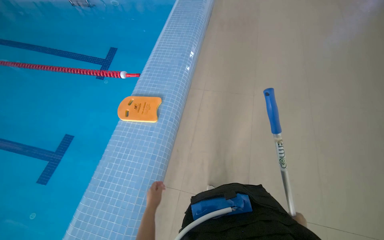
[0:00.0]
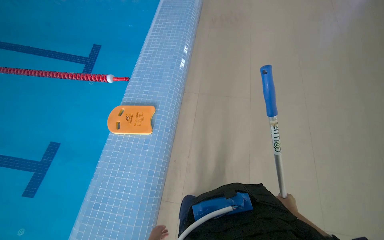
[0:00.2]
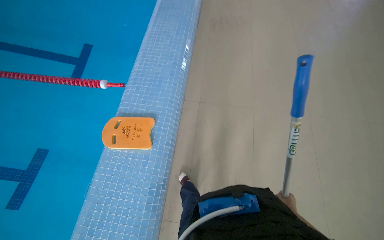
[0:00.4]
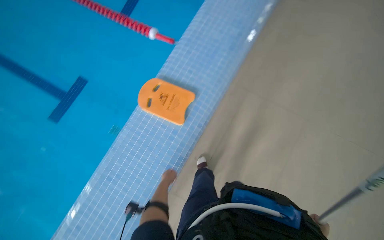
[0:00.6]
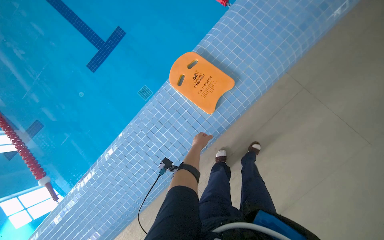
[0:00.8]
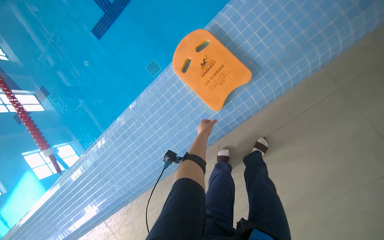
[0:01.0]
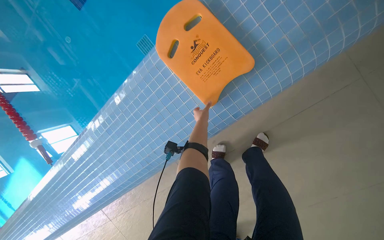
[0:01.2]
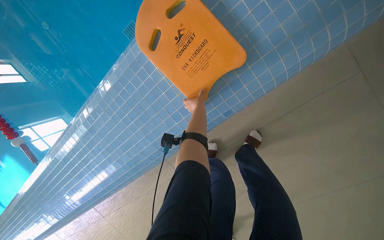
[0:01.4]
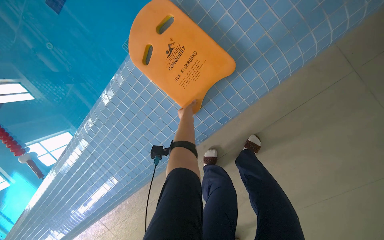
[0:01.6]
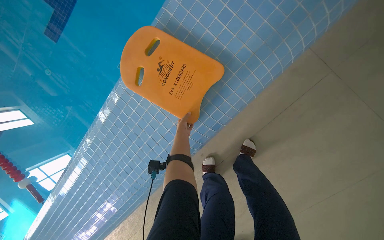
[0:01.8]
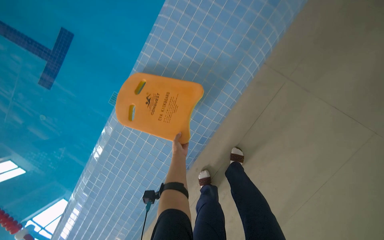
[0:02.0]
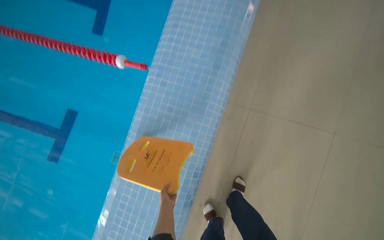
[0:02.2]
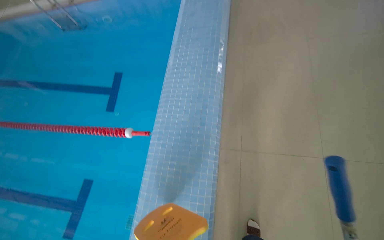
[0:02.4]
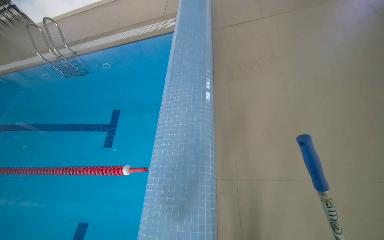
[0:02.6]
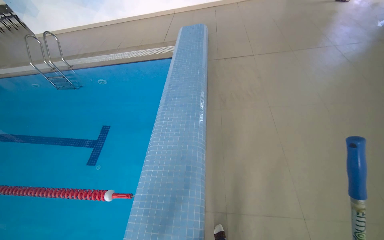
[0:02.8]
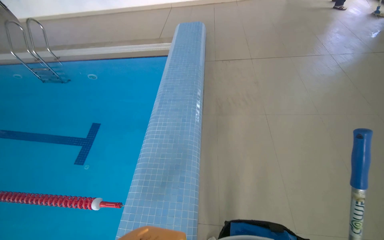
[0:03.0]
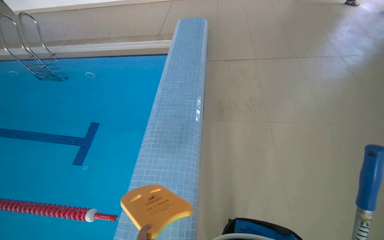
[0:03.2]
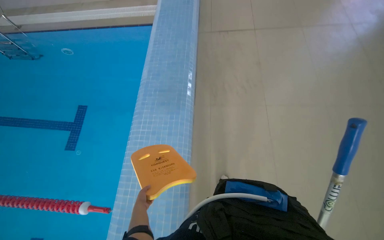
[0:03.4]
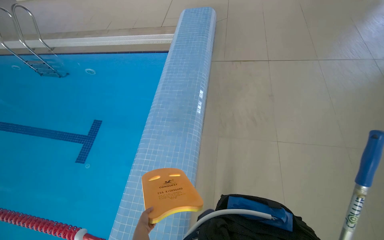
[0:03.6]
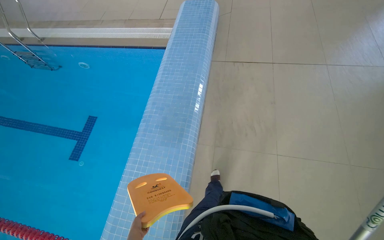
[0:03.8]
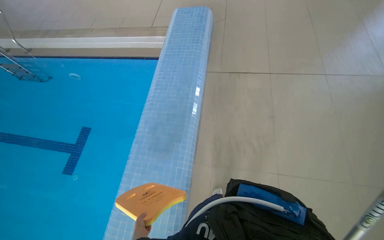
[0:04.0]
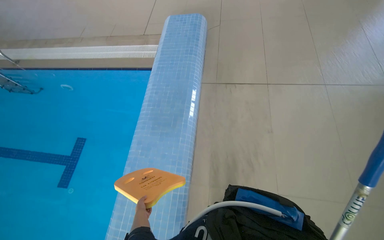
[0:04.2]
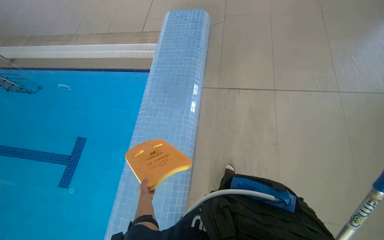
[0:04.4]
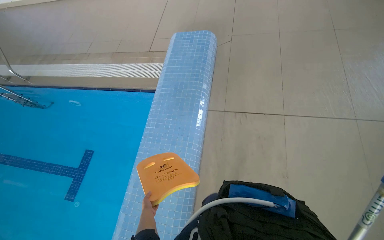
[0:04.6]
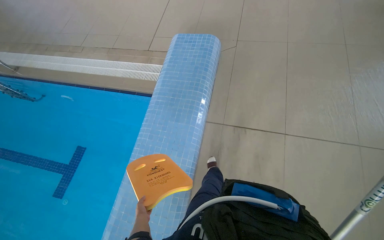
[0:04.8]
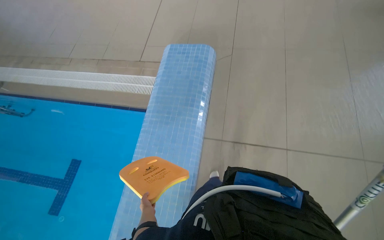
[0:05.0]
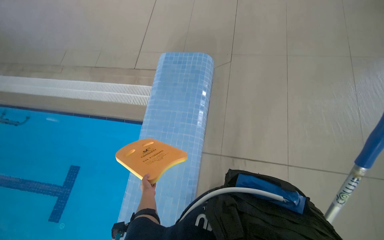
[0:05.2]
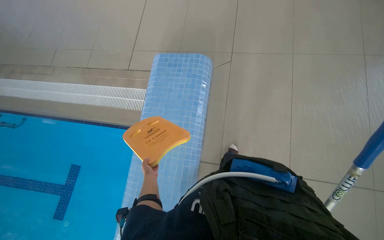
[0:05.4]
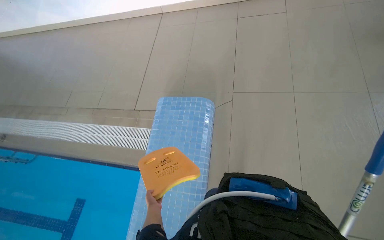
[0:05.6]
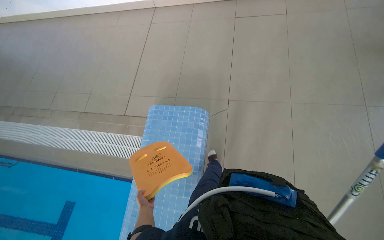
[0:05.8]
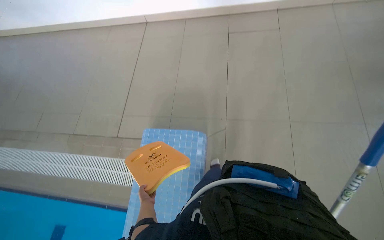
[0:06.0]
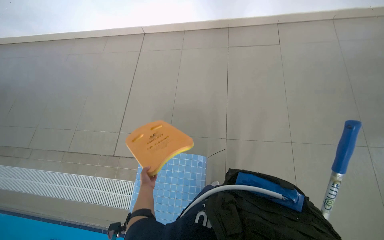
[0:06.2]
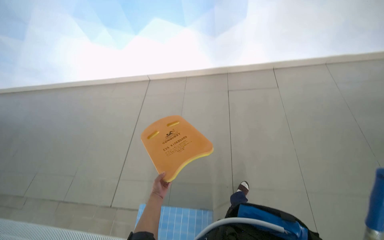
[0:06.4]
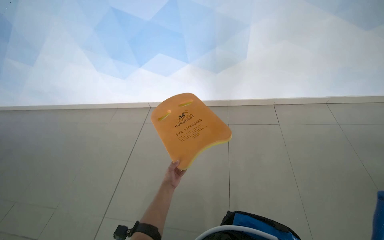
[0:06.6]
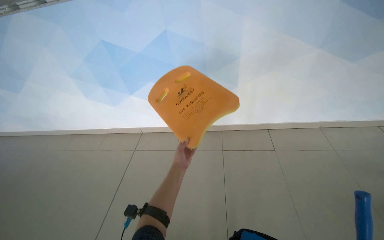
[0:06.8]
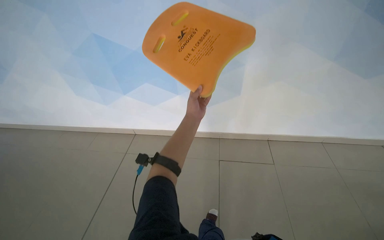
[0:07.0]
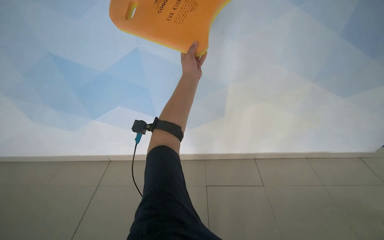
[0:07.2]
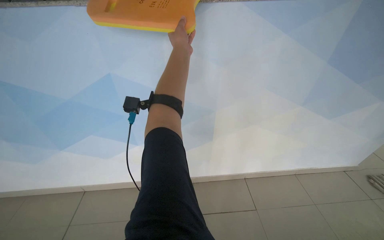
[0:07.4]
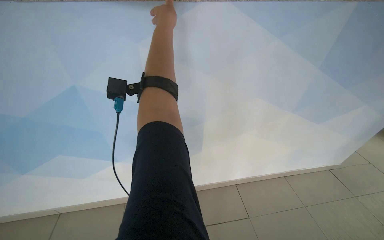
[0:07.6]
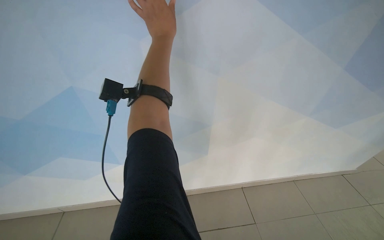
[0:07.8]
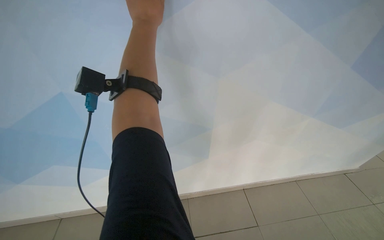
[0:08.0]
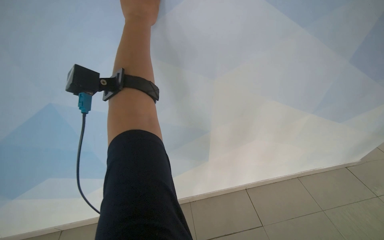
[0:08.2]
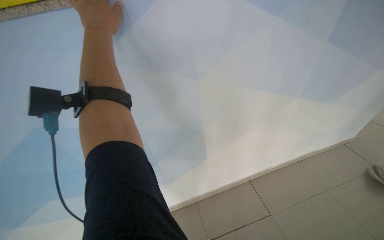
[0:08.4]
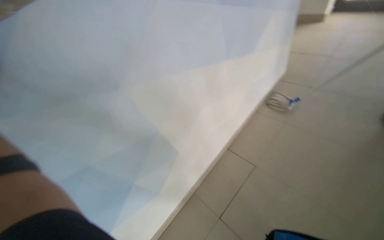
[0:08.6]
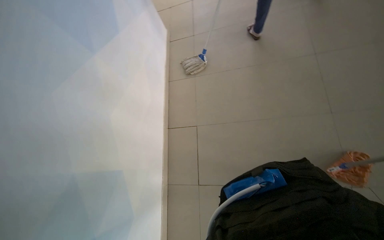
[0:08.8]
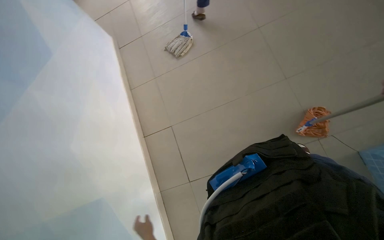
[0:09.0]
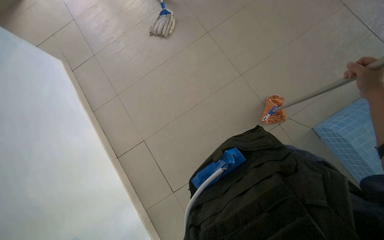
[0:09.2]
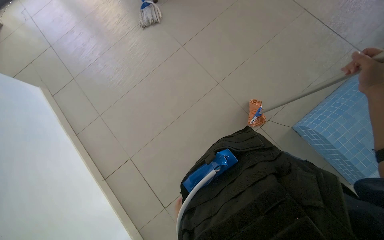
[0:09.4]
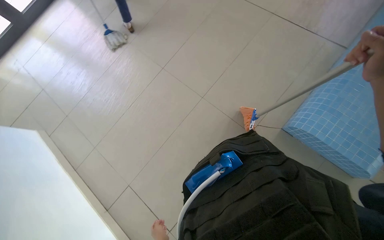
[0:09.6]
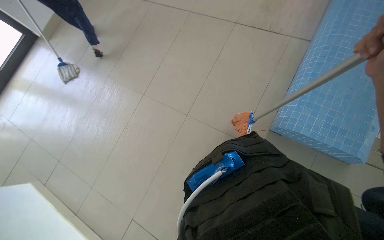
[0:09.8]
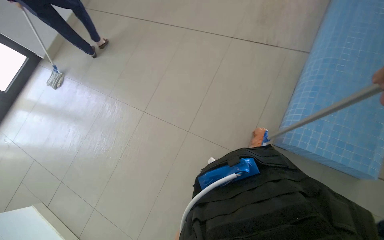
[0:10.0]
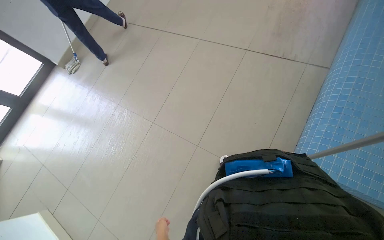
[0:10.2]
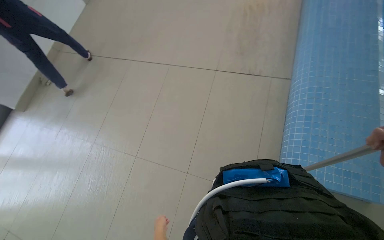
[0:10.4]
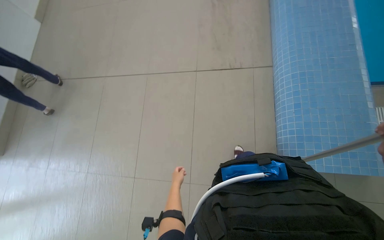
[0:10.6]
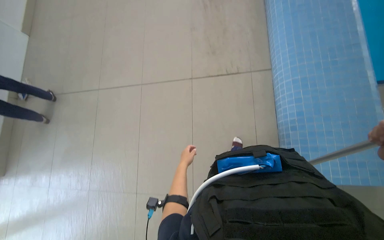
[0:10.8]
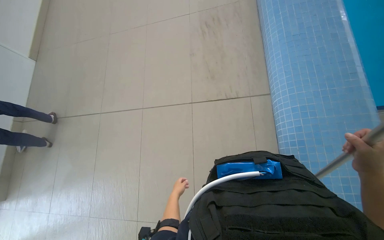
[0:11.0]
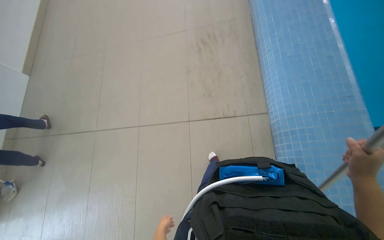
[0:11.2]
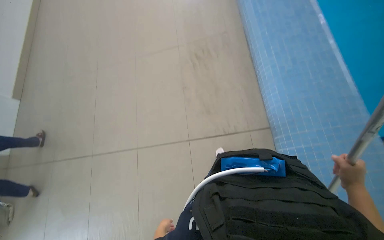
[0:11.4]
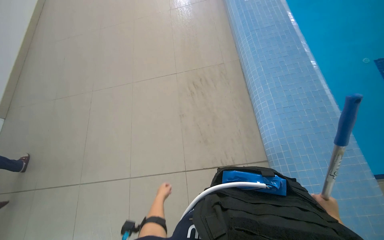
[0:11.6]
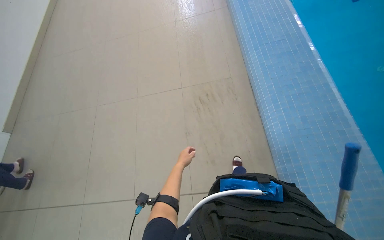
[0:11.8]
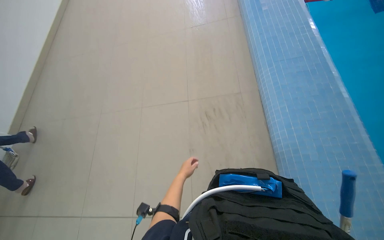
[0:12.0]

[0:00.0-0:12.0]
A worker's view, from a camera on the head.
Job: mopping floor.
The whole recording: Mopping pool deck. The worker dips and wrings a mop, then mops the tiled floor around the swimming pool, and wrings the mop again.
0:00.0 to 0:01.6: The camera travels approximately 1 m. The head turns to the left by about 30 degrees. The wearer looks approximately 40 degrees further downward.
0:01.6 to 0:03.0: The camera is carried approximately 70 cm. The view tips upward by some 65 degrees. The scene rotates counterclockwise by some 40 degrees.
0:03.0 to 0:04.4: The wearer moves some 1 m.
0:06.0 to 0:07.6: The left hand heads up the picture, covering roughly 50 cm.
0:09.0 to 0:10.4: The wearer looks approximately 55 degrees further to the right. The view tilts roughly 30 degrees upward.

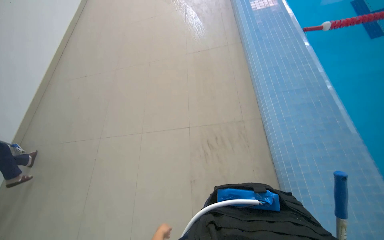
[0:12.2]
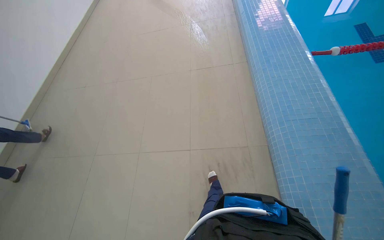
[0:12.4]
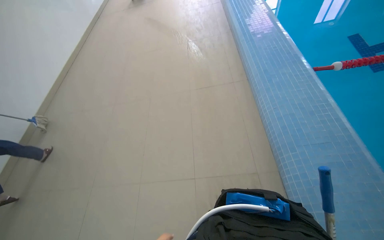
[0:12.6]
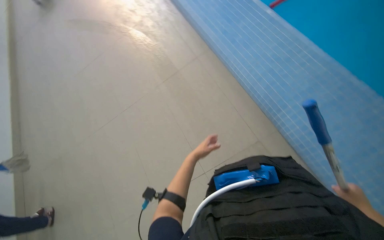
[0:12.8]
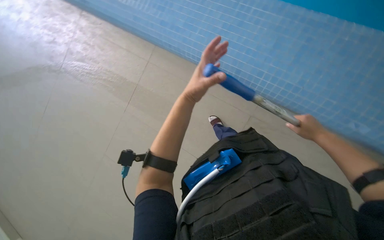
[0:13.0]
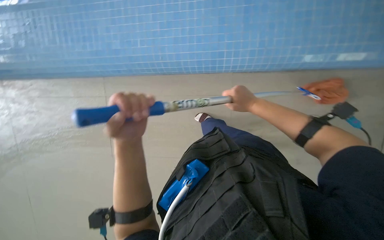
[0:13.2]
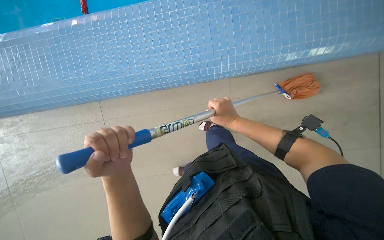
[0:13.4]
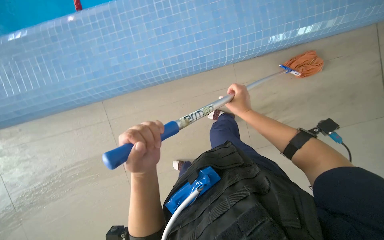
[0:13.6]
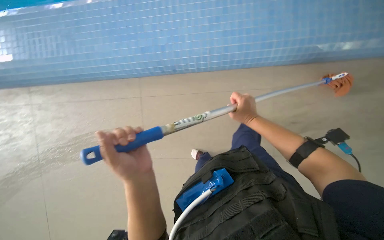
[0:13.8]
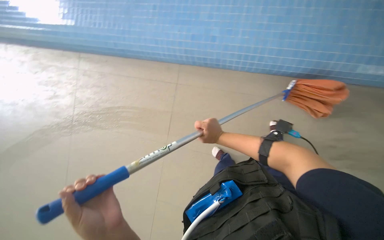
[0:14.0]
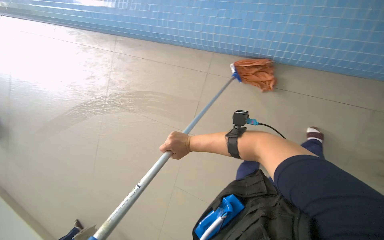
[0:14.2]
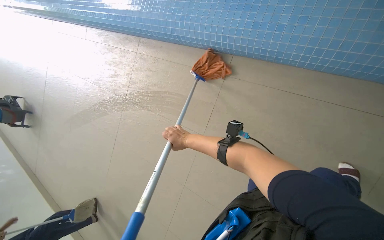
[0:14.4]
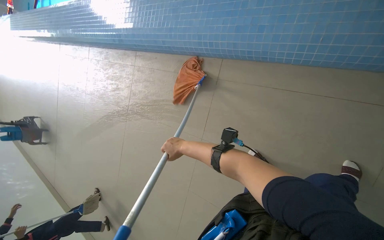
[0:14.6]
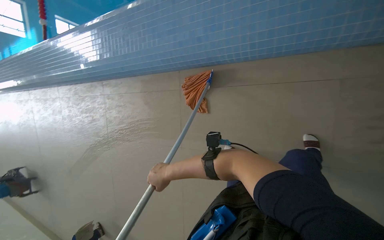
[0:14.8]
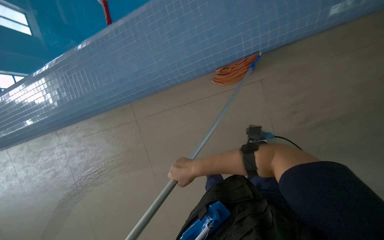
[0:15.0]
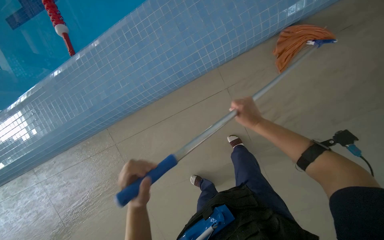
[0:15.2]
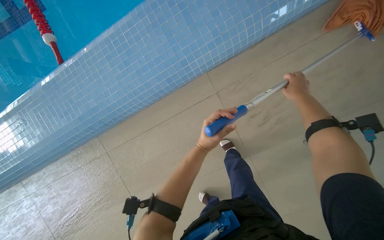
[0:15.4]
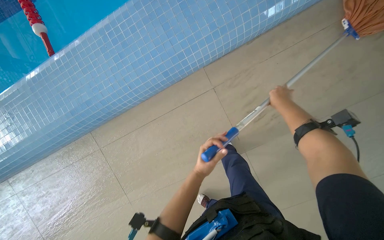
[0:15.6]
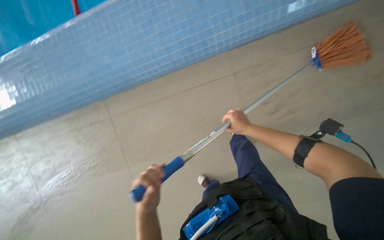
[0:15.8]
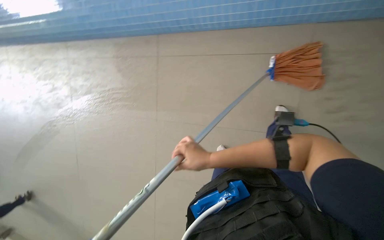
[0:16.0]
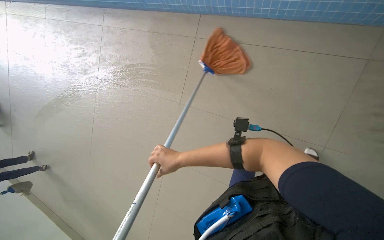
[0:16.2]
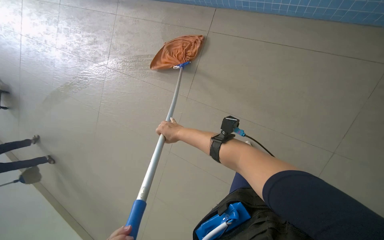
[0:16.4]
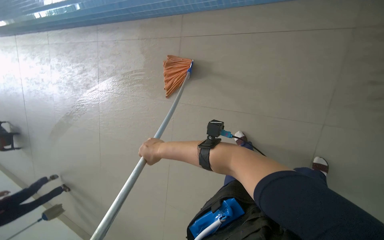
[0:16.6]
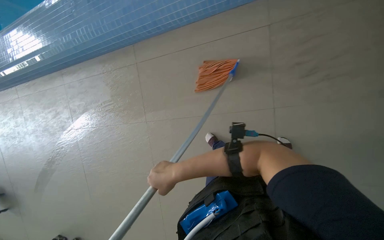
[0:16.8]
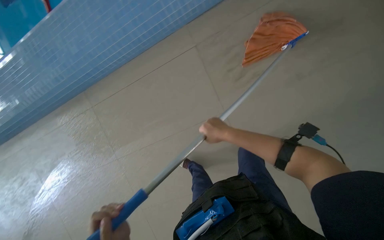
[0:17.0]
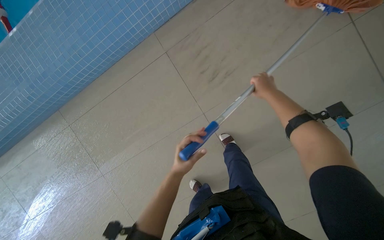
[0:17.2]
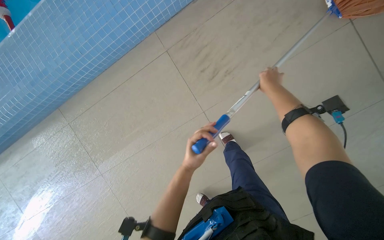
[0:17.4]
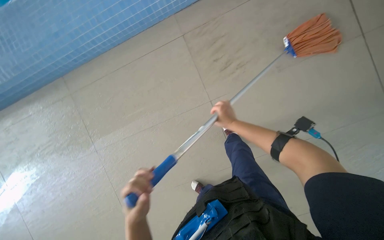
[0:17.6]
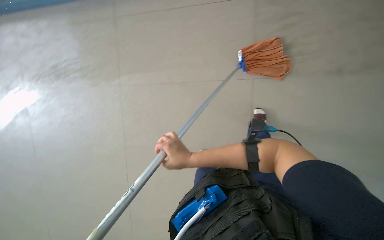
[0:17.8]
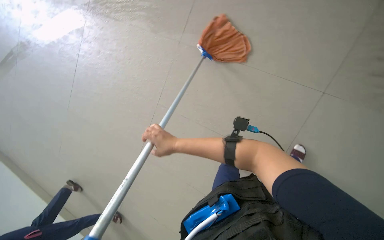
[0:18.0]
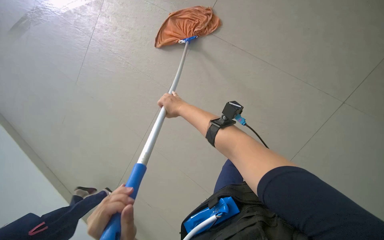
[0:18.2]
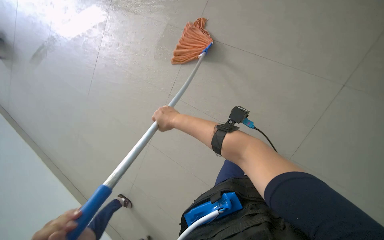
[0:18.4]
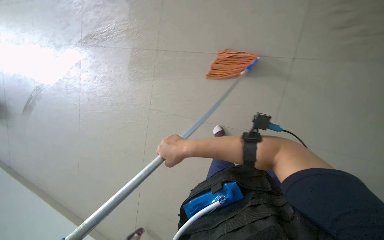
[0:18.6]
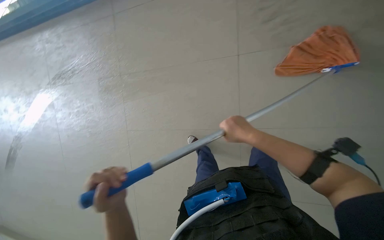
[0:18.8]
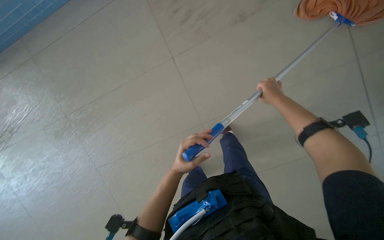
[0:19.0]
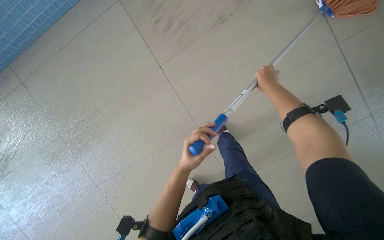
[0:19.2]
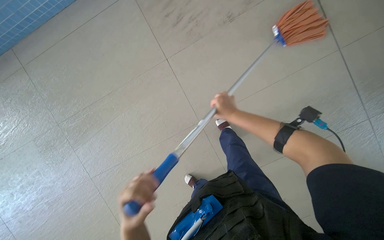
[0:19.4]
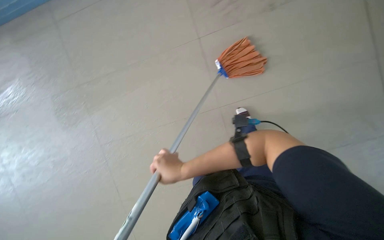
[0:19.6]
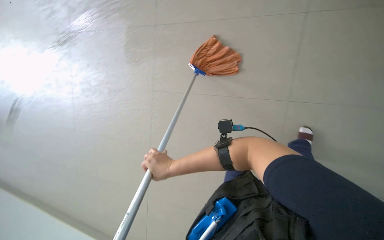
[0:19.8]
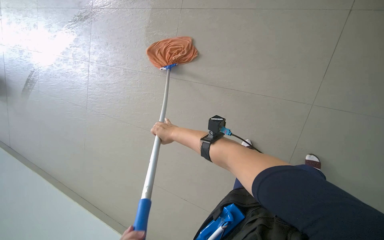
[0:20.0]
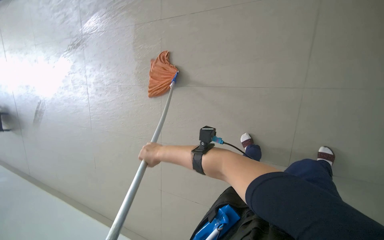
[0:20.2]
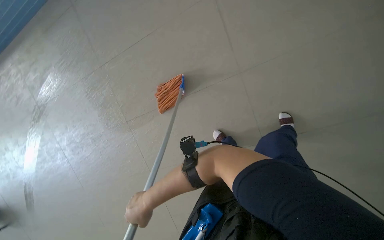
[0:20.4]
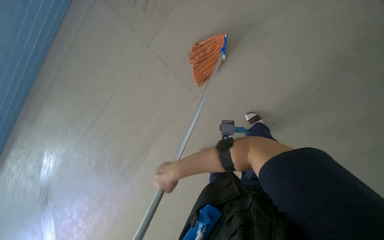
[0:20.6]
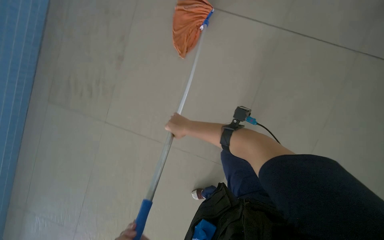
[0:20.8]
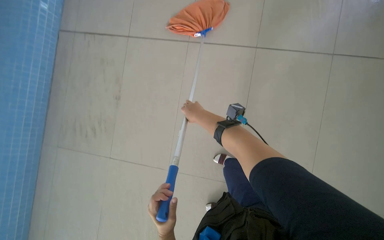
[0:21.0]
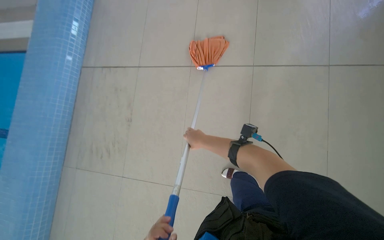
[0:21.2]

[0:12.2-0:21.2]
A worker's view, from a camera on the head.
Job: mopping floor.
The whole recording: Mopping pool deck. The worker dips and wrings a mop, then mops the tiled floor around the swimming pool, and wrings the mop again.
0:13.8 to 0:15.2: The camera is carried about 60 cm. The head turns to the right by some 40 degrees.
0:18.2 to 0:19.8: Everything in view rotates some 35 degrees counterclockwise.
0:19.8 to 0:21.2: The camera travels about 80 cm. The scene turns roughly 50 degrees counterclockwise in the picture.
